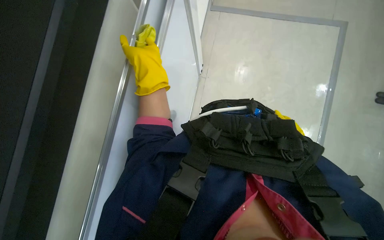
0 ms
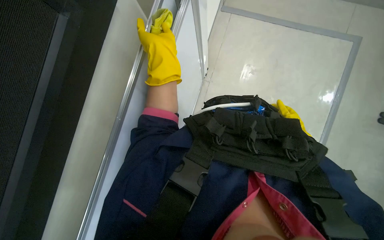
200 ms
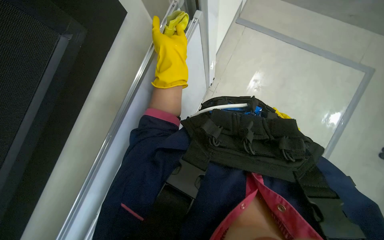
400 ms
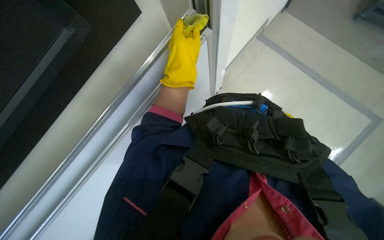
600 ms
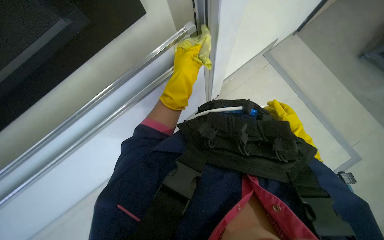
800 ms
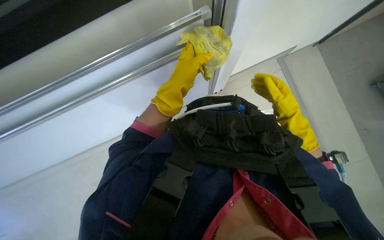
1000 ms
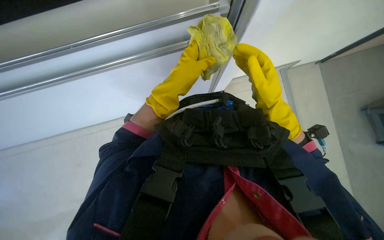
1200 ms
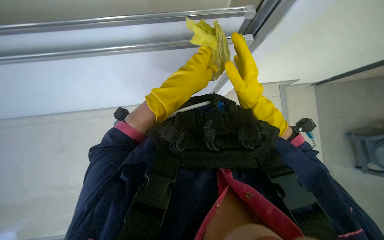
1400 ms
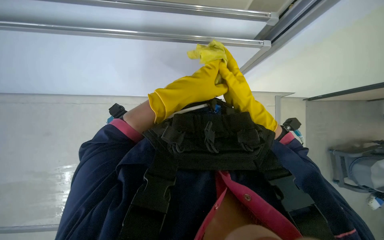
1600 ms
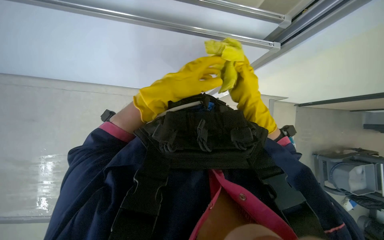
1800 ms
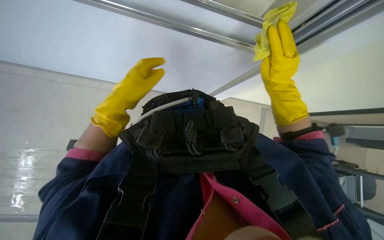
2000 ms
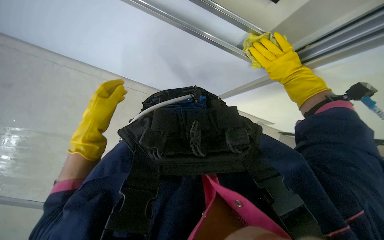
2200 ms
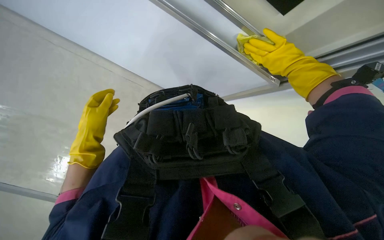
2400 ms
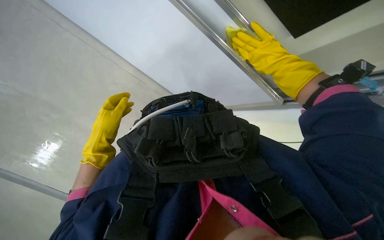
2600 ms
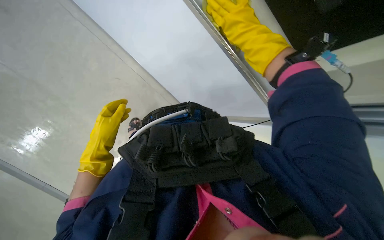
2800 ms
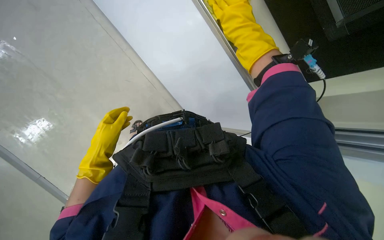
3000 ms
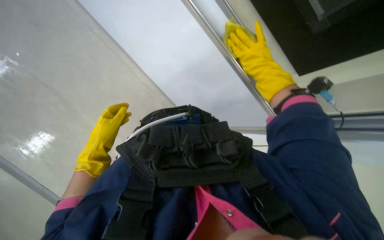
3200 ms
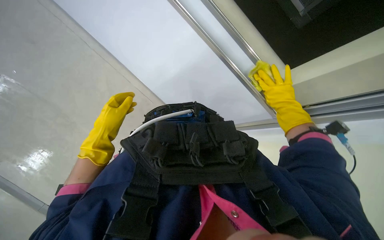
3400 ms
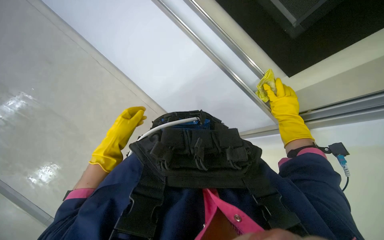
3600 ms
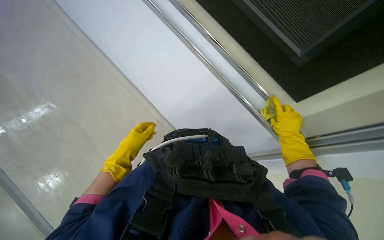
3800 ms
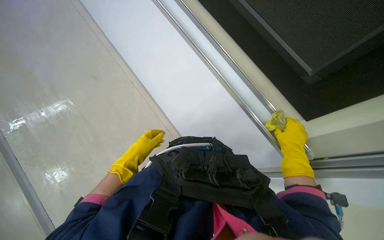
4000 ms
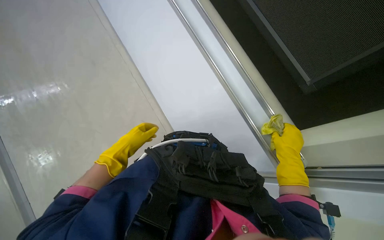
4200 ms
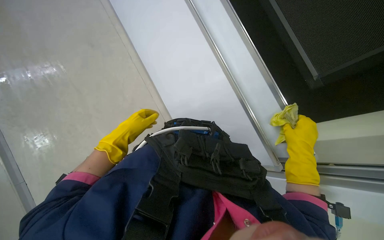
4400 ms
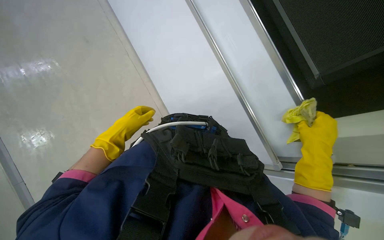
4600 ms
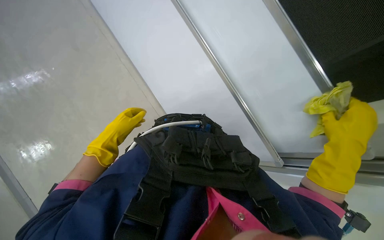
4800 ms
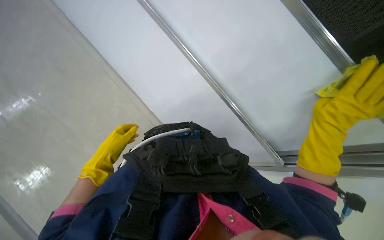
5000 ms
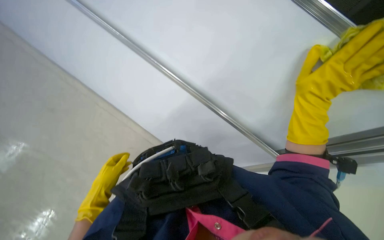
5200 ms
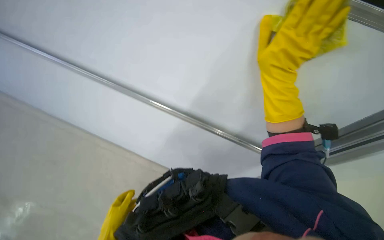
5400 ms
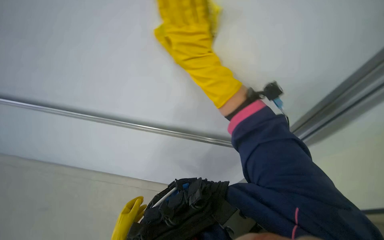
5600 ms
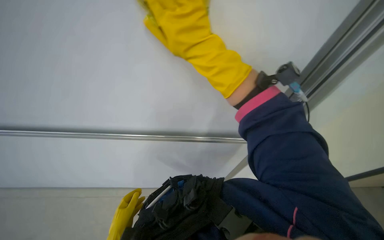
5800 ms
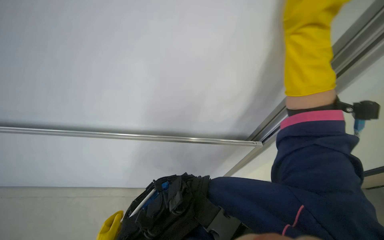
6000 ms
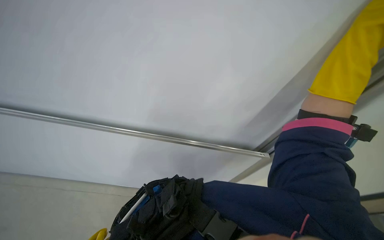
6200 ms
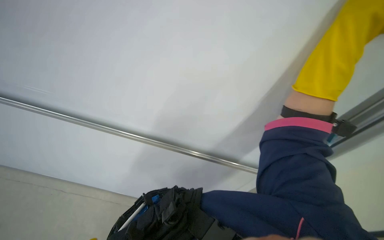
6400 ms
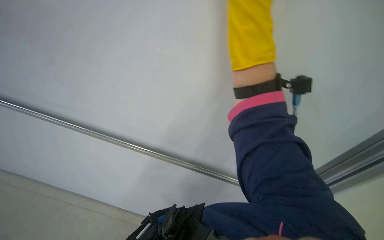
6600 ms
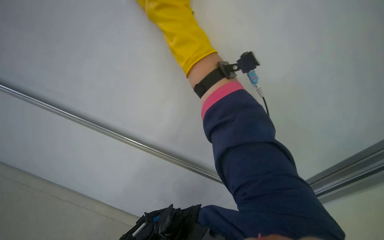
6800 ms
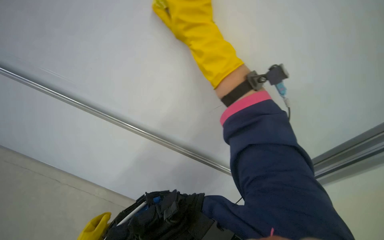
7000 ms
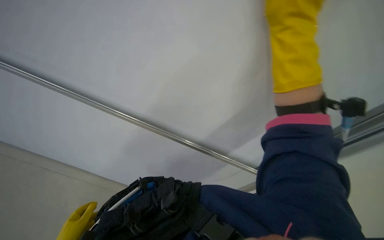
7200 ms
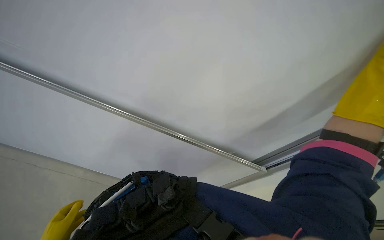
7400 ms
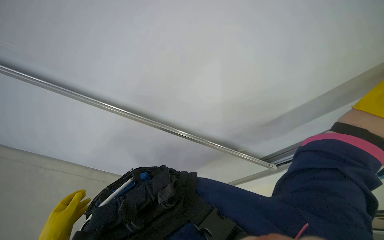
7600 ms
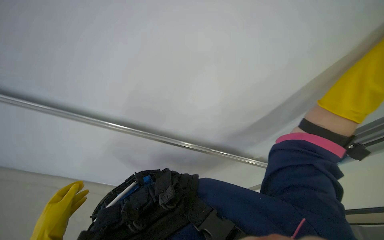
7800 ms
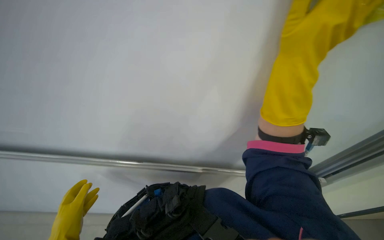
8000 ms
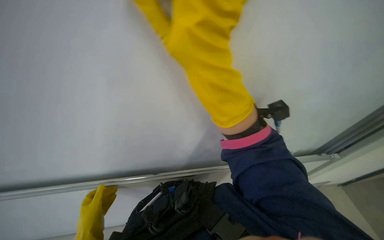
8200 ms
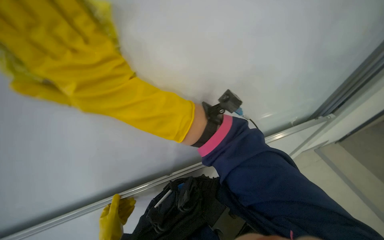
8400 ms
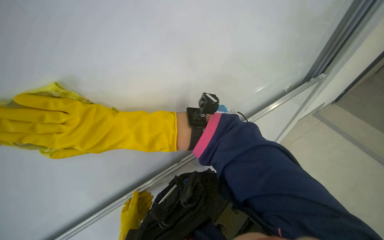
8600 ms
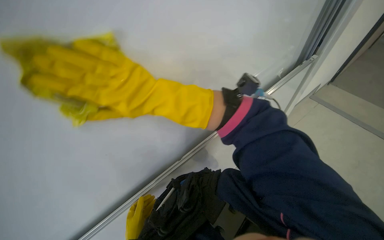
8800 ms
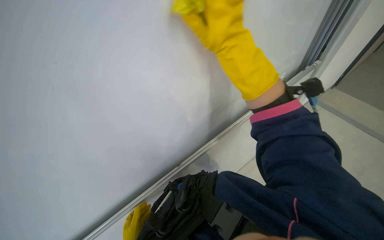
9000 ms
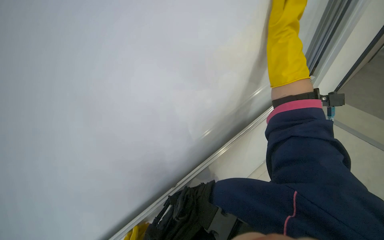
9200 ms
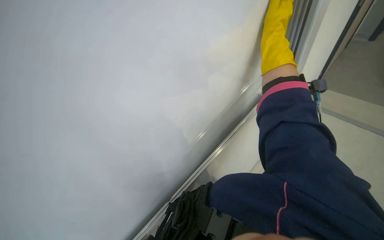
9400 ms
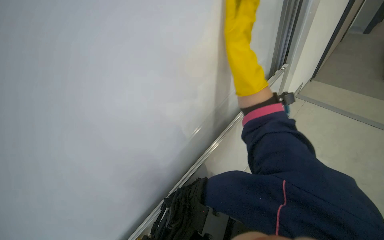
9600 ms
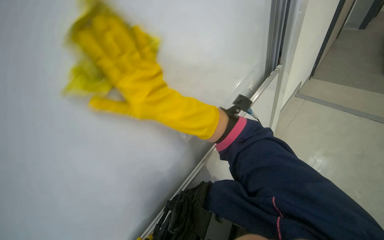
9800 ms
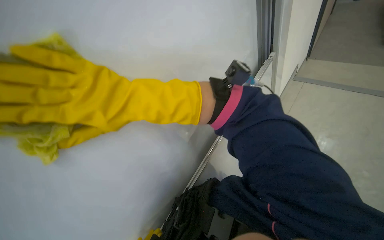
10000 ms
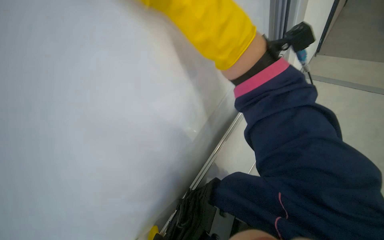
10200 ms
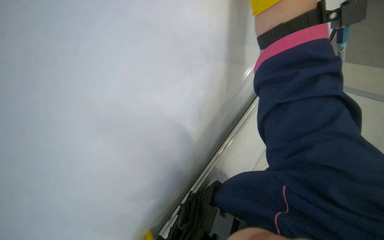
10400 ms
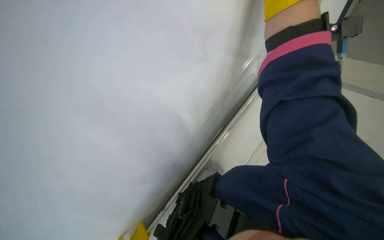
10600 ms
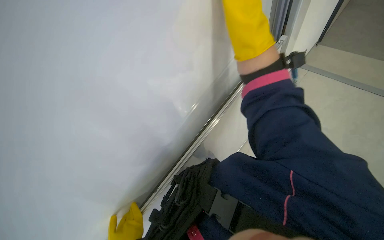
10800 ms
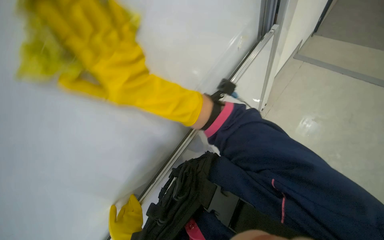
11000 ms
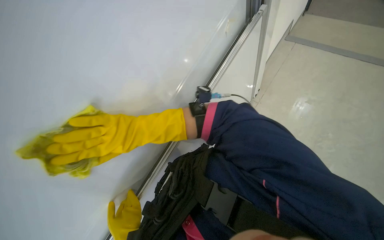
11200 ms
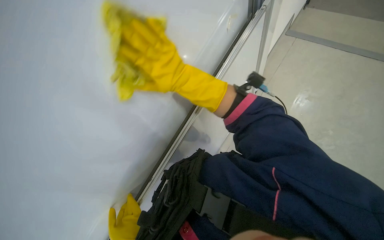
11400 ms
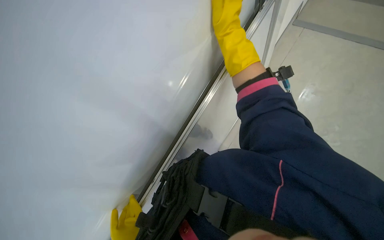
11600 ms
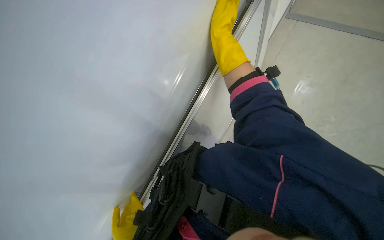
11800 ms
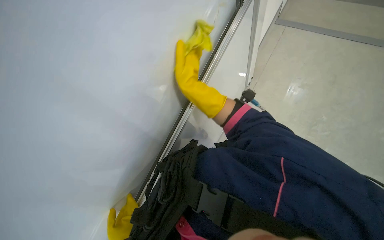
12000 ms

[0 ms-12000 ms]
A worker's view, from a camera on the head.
Job: wiping surfaces.
The whole recording: Cleaning white cabinet/wall. The worker wipes the white cabinet and its metal rail with a yellow cloth.
0 ms to 1600 ms: The view swings some 15 degrees to the right. The right hand shifts some 25 cm nearer to the camera, to the left and up the picture; the left hand heads to the right, down the picture and nearer to the camera, covering approximately 20 cm.
1600 ms to 3000 ms: The right hand shifts some 25 cm up the picture and nearer to the camera, and reaches some 15 cm to the right, then returns. Meanwhile the left hand shifts some 25 cm farther from the camera and to the left.
3000 ms to 4400 ms: The right hand goes approximately 25 cm down the picture, farther from the camera and to the right. Meanwhile the left hand is displaced farther from the camera by approximately 10 cm.
4400 ms to 6000 ms: Everything in view rotates some 30 degrees counterclockwise.

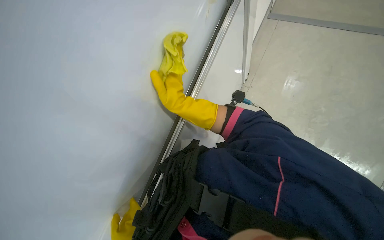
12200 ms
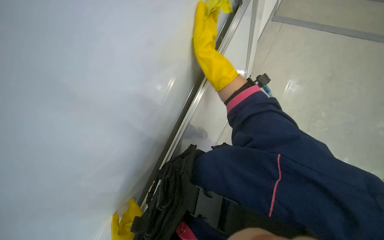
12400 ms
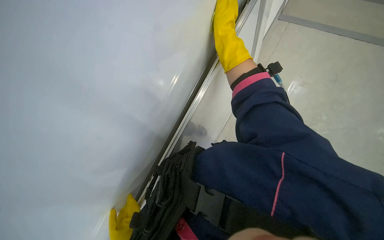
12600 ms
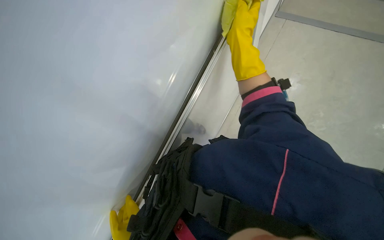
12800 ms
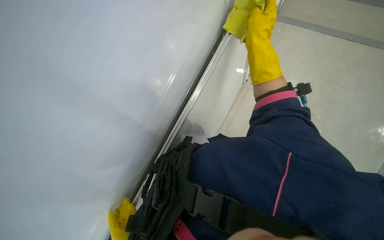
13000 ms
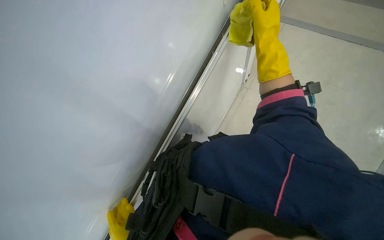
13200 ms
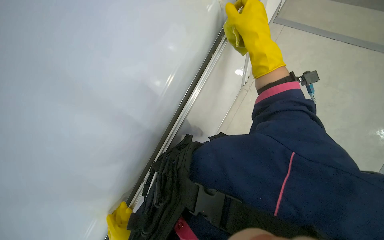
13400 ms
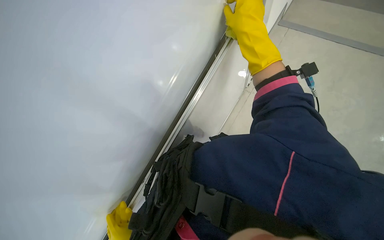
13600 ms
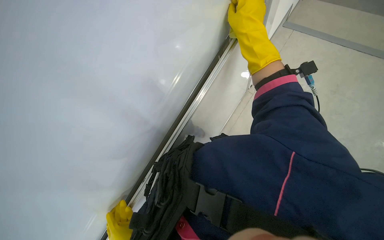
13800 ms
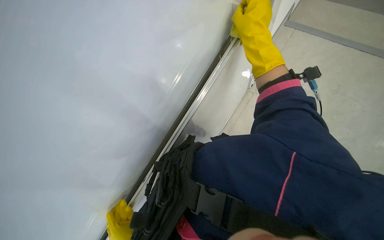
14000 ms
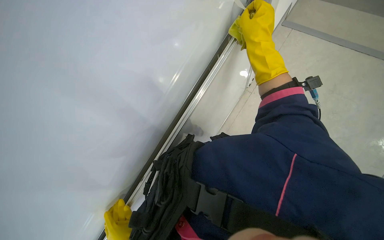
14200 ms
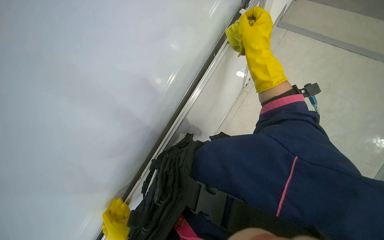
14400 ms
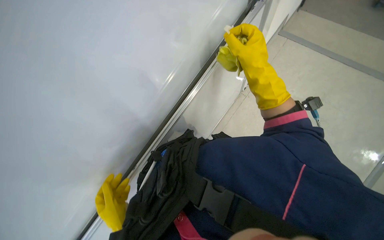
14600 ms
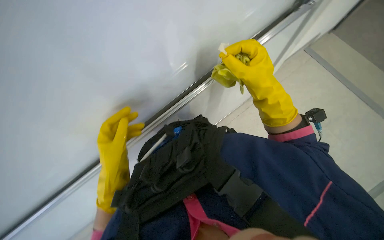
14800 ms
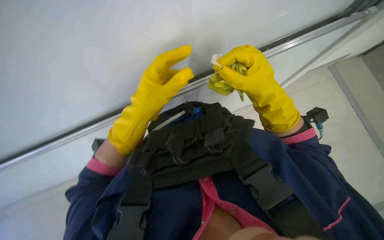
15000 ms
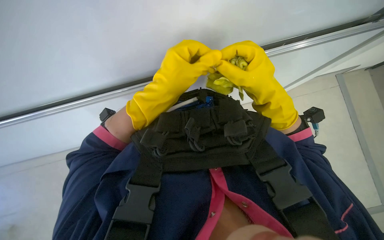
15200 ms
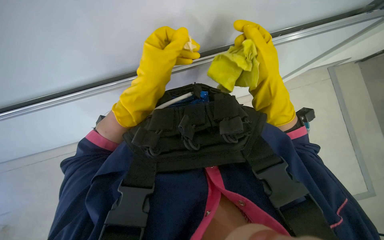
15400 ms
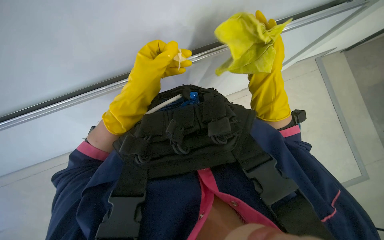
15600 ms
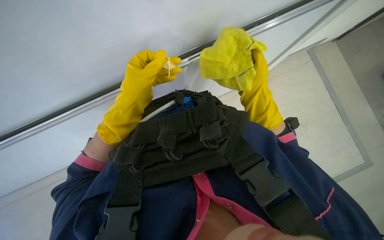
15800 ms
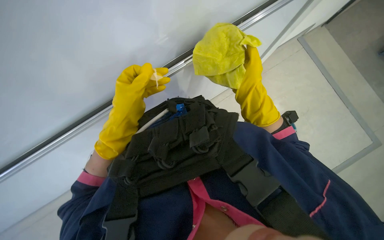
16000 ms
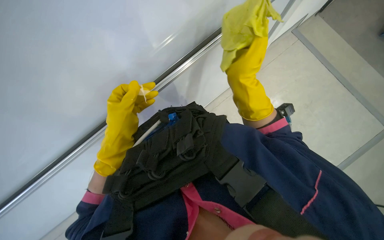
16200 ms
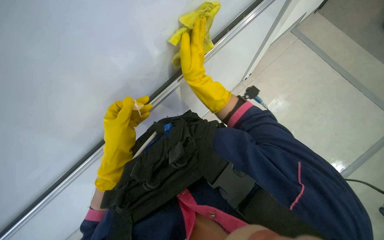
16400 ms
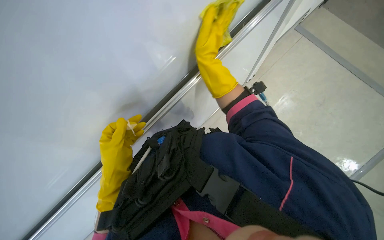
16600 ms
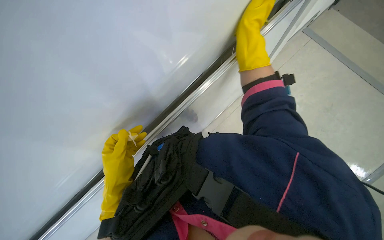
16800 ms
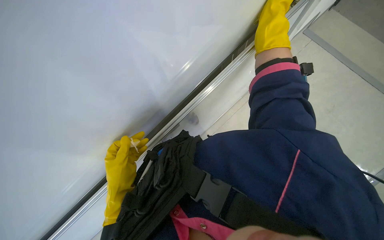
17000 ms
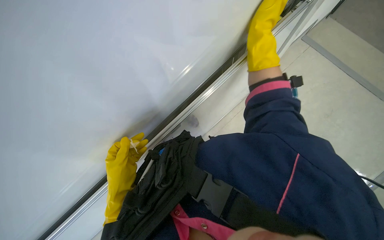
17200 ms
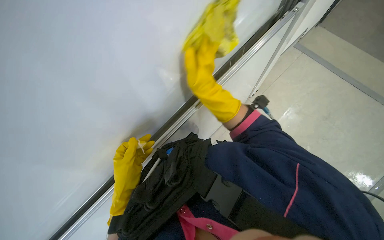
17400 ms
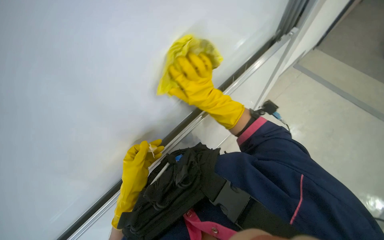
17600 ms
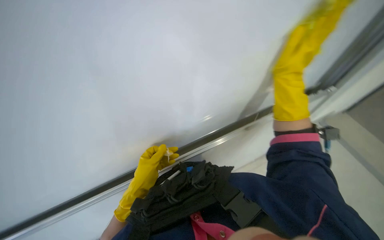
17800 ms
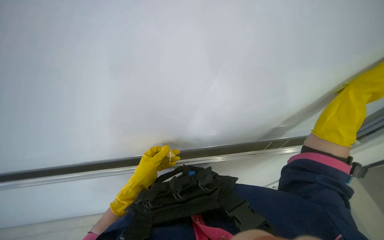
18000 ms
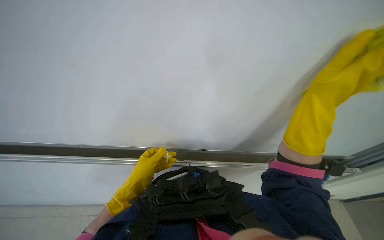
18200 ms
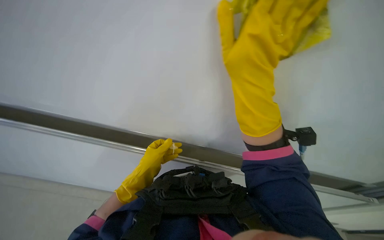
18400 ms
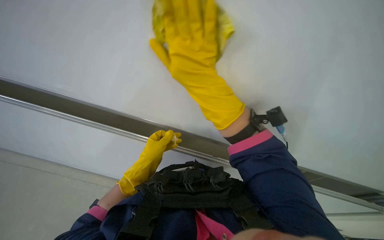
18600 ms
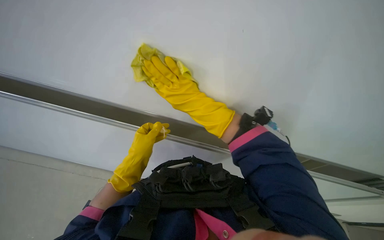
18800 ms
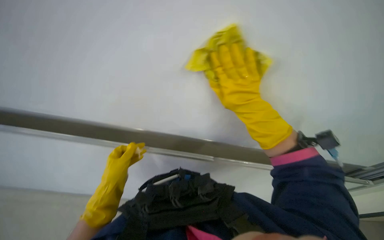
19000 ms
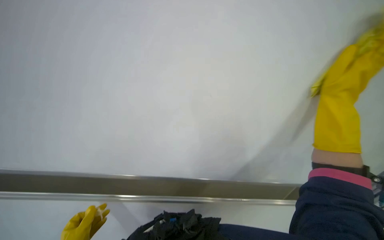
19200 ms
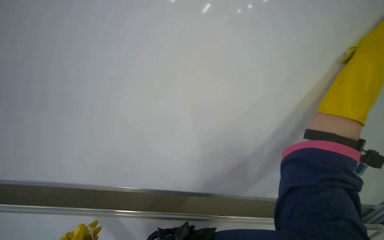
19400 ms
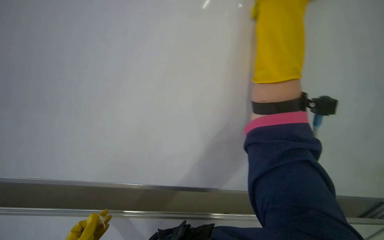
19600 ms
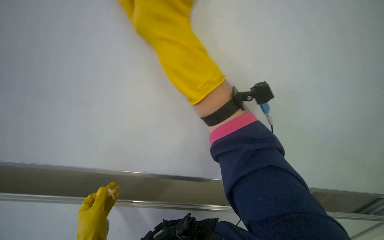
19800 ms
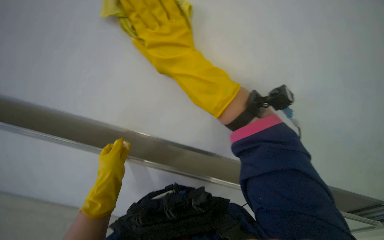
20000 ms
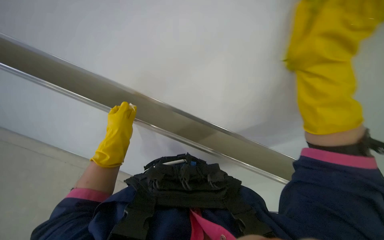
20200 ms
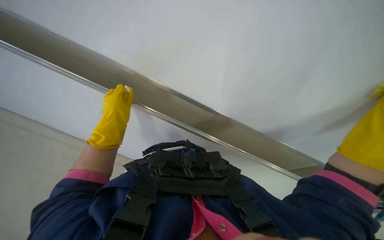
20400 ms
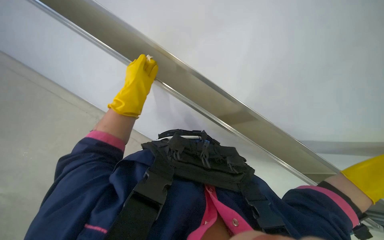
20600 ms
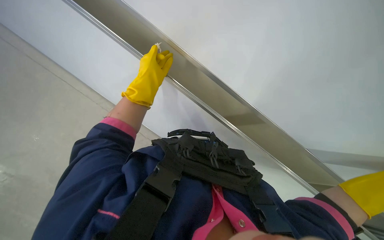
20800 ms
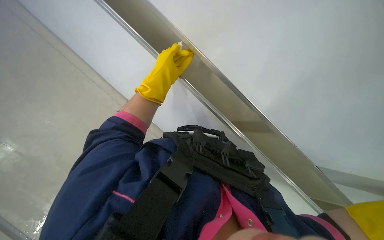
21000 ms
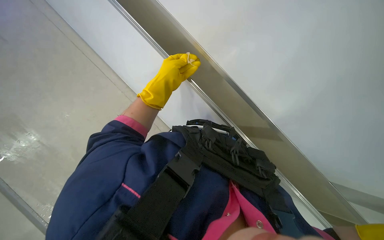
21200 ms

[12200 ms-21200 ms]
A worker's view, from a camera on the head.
Job: wiping surfaces.
The whole recording: Cleaning white cabinet/wall. The worker wipes the white cabinet and its metal rail with a yellow cloth.
12200 ms to 13800 ms: The right hand heads to the right, nearer to the camera and up the picture, covering roughly 25 cm.
13800 ms to 15200 ms: The right hand heads down the picture, covering roughly 10 cm.
15200 ms to 16600 ms: The scene turns roughly 35 degrees counterclockwise in the picture.
16600 ms to 18200 ms: The wearer's head swings roughly 35 degrees to the left. The view tilts roughly 15 degrees upward.
19800 ms to 21200 ms: The wearer's head swings approximately 40 degrees to the left. The view tilts some 25 degrees downward.
